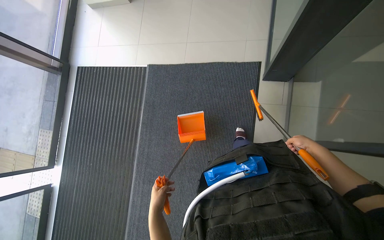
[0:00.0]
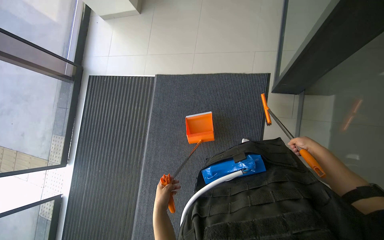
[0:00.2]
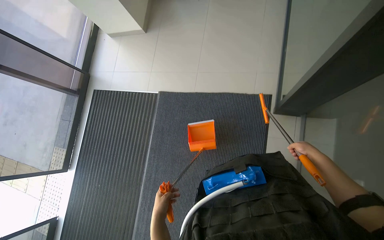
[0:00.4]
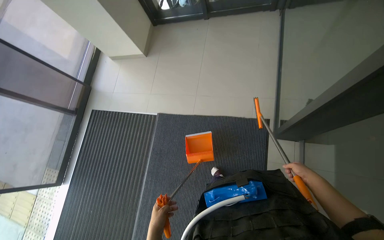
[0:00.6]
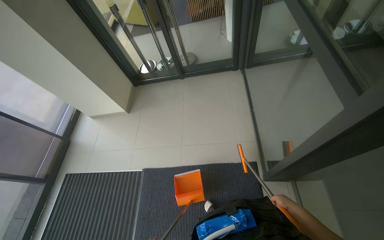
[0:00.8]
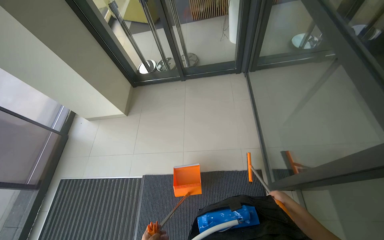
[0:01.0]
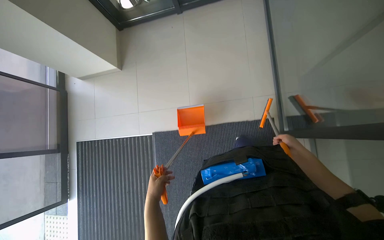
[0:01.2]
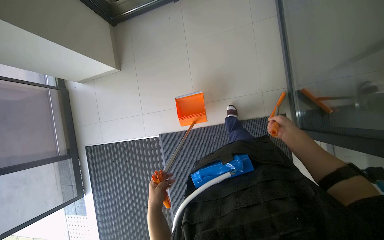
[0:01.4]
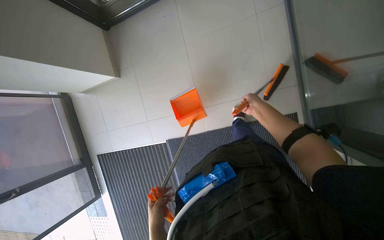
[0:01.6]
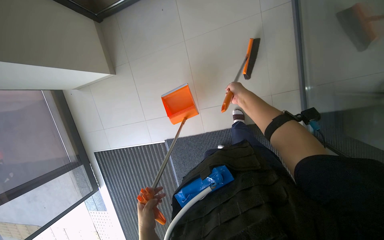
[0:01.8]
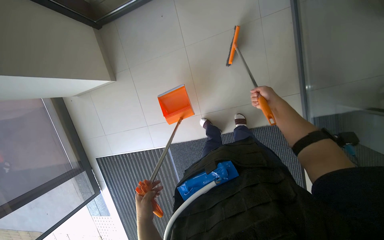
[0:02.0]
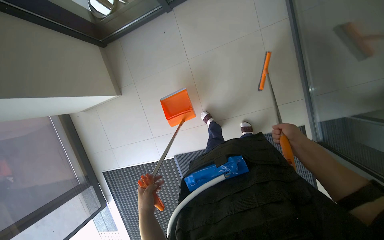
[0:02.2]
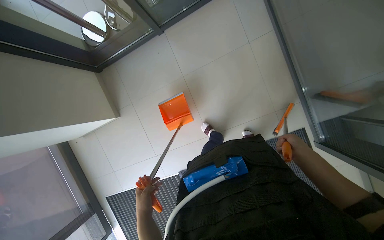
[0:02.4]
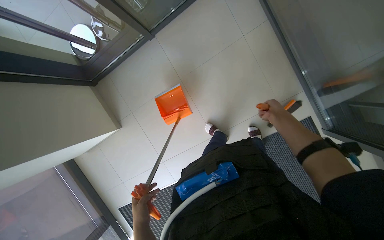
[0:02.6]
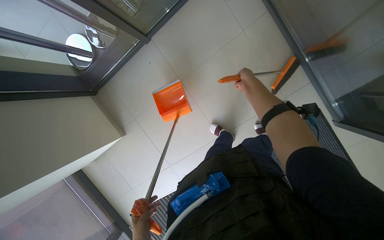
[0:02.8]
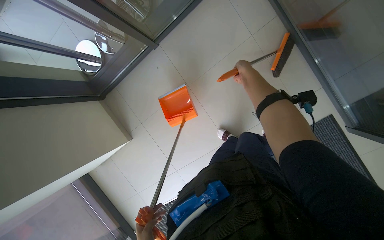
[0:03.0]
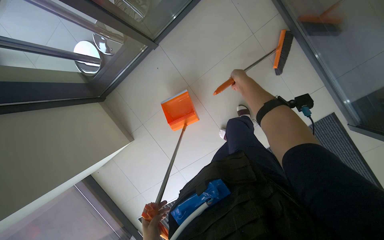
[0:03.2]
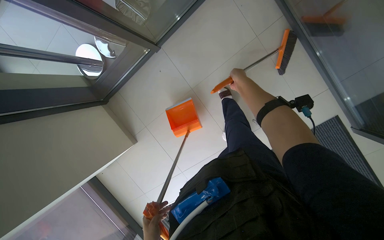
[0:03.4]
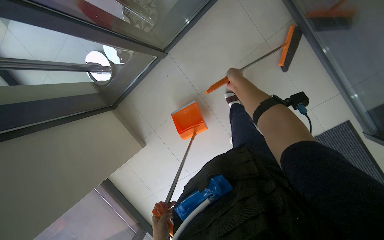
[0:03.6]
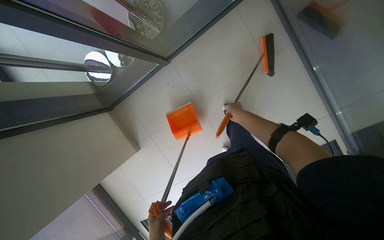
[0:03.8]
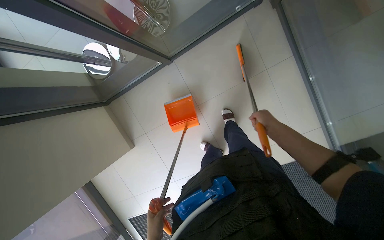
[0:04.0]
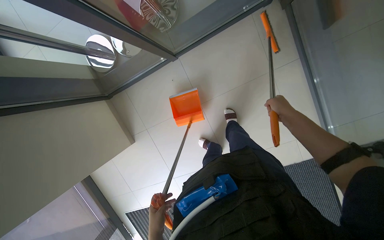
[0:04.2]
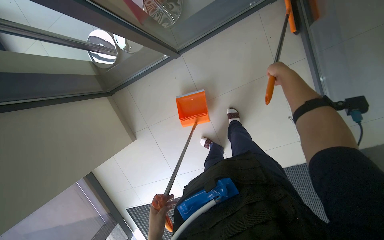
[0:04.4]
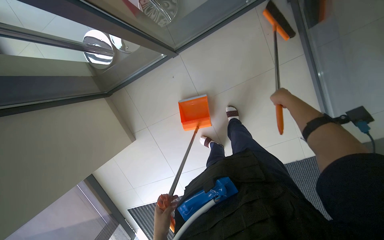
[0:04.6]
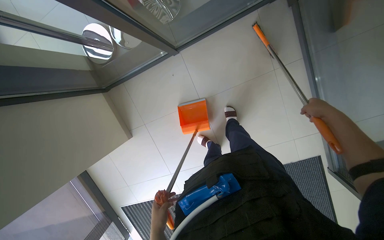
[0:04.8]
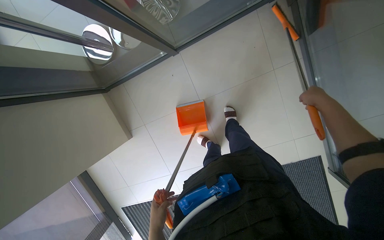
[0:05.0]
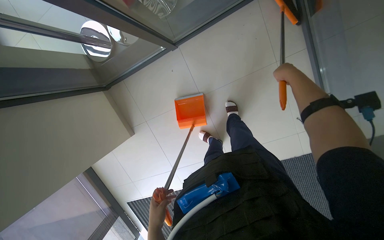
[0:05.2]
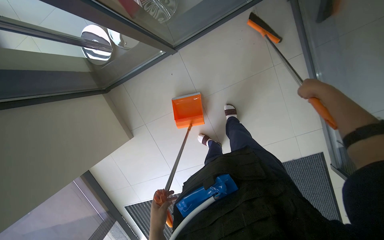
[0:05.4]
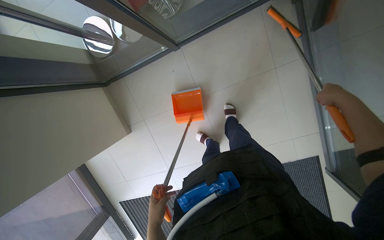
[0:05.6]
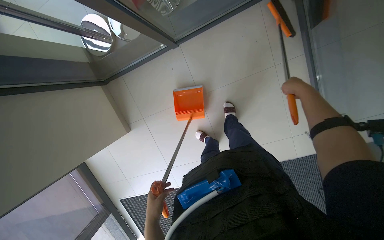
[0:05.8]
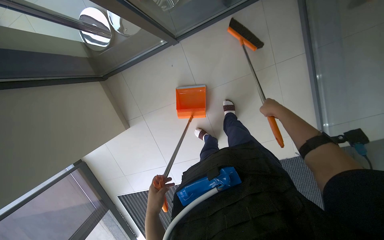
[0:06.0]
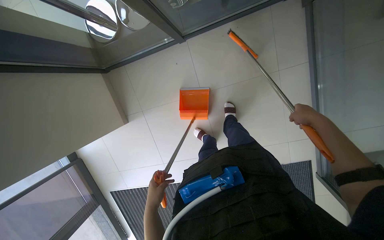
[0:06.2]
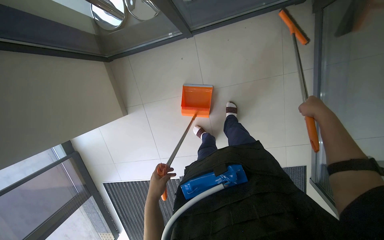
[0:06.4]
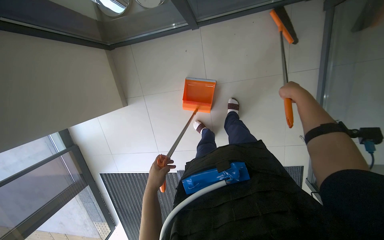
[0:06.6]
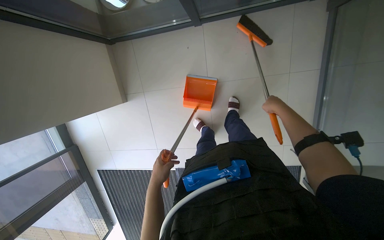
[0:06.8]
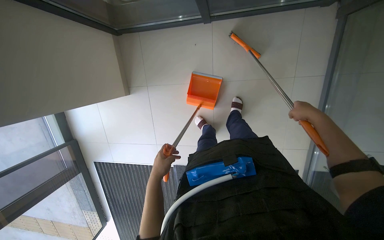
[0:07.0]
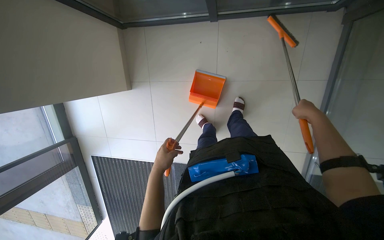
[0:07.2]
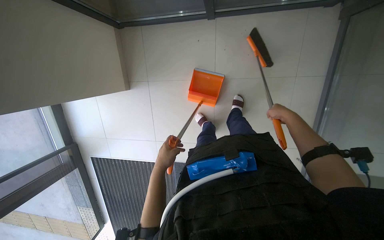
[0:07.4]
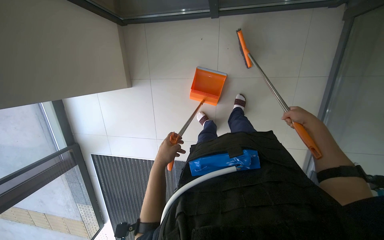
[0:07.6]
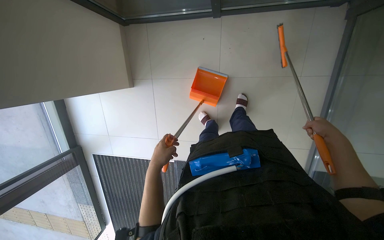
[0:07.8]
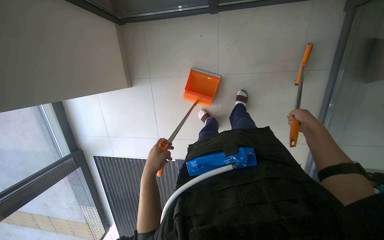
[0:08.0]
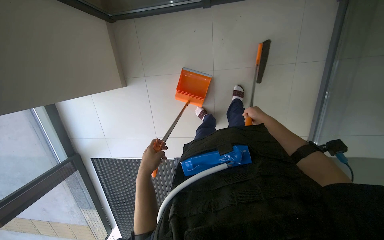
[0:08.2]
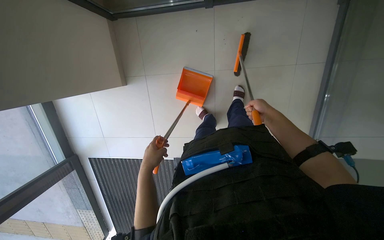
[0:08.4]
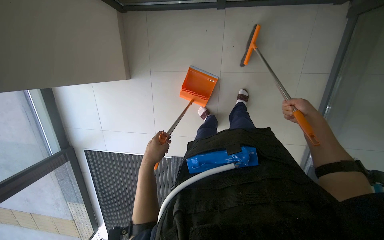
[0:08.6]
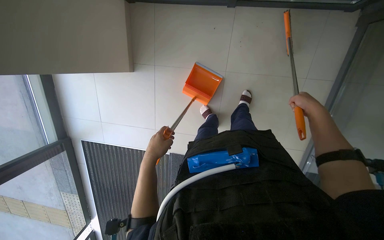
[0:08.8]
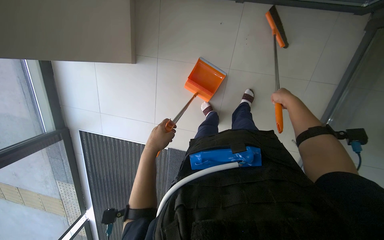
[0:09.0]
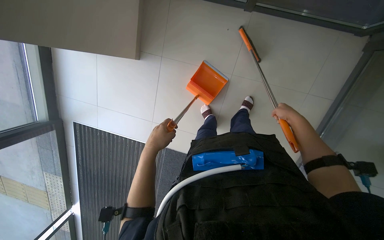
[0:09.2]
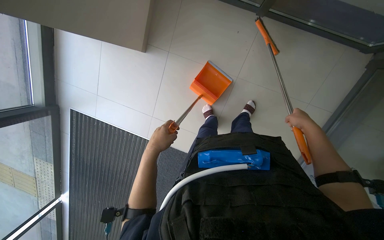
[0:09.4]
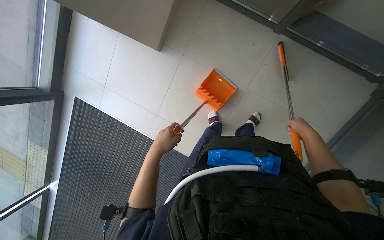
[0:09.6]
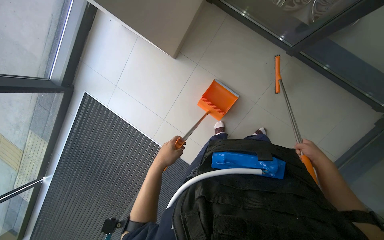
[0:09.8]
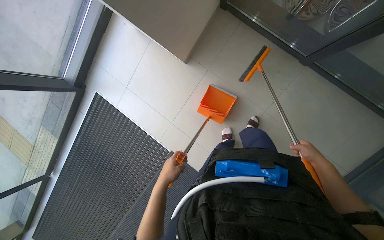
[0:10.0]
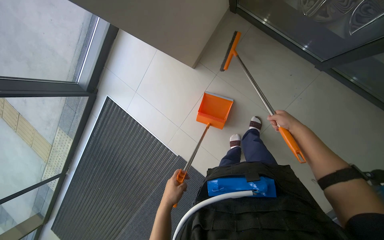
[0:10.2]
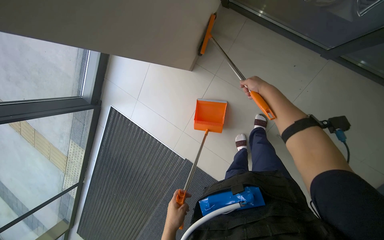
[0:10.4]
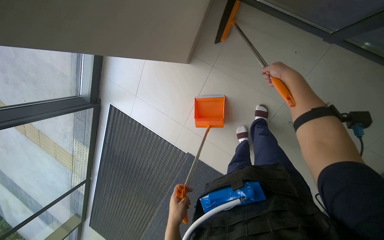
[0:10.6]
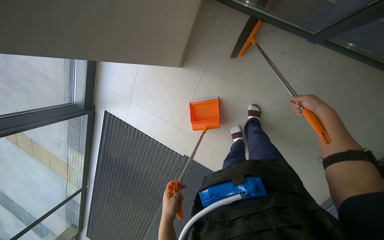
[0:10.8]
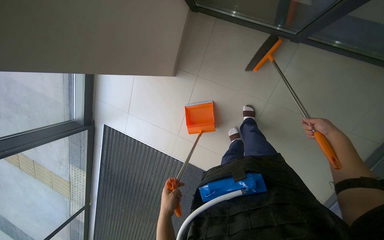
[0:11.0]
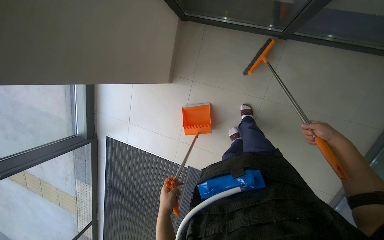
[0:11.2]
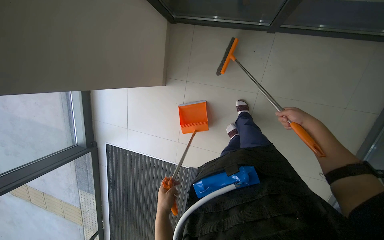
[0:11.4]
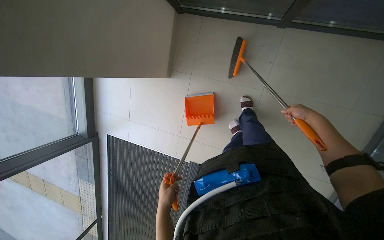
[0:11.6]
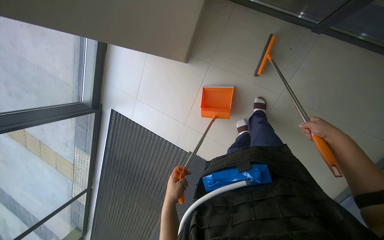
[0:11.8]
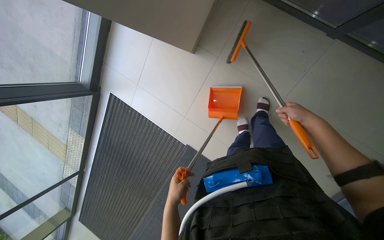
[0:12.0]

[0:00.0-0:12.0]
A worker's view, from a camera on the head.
Job: sweeping floor.
The whole recording: Sweeping floor with dustpan. The worker sweeps debris from the floor using a long-handled brush and collects it with a dustpan.
1.6 to 3.0 s: The view tips upward by about 15 degrees.
3.0 to 4.4 s: The right hand shifts approximately 15 cm nearer to the camera, and goes down the picture and returns, some 10 cm each way.
4.4 to 6.0 s: The right hand swings left and right, roughly 20 cm each way, with 3 reversals.
6.0 to 7.6 s: The right hand moves left and right over roughly 15 cm, changing direction 3 times.
7.6 to 9.0 s: The right hand goes left and right, approximately 15 cm each way, reversing 2 times.
9.0 to 10.4 s: The right hand travels to the left by about 20 cm. The left hand travels down the picture by some 20 cm.
10.4 to 12.0 s: The right hand shifts approximately 25 cm down the picture and to the right.

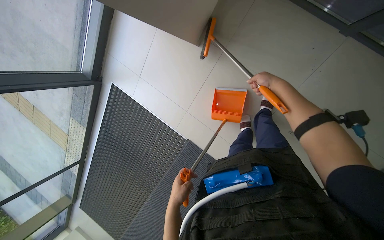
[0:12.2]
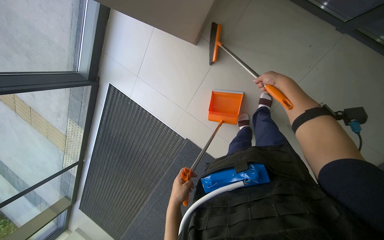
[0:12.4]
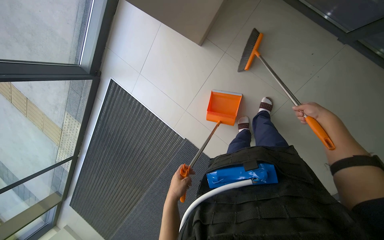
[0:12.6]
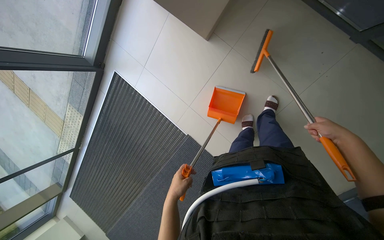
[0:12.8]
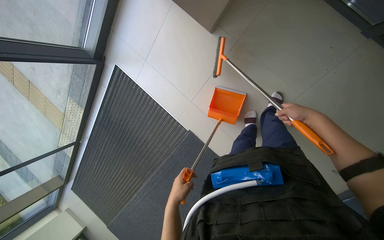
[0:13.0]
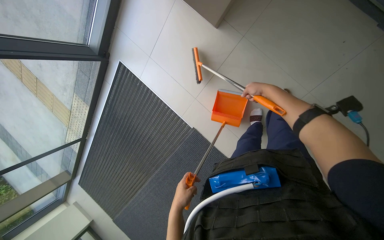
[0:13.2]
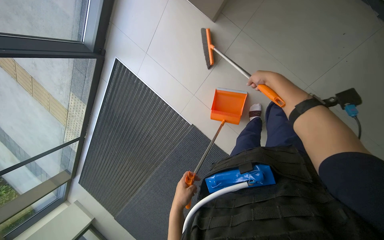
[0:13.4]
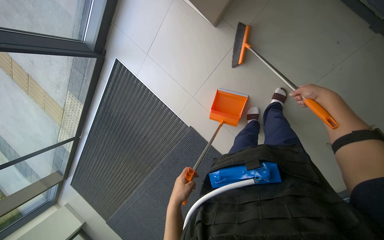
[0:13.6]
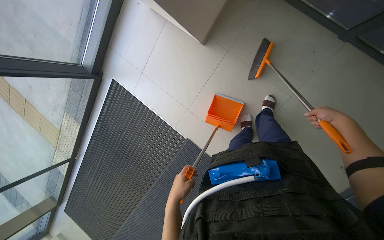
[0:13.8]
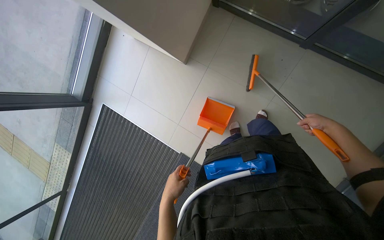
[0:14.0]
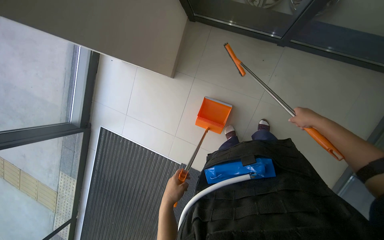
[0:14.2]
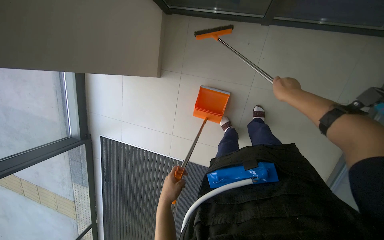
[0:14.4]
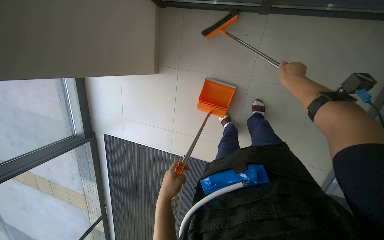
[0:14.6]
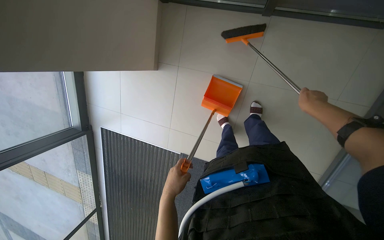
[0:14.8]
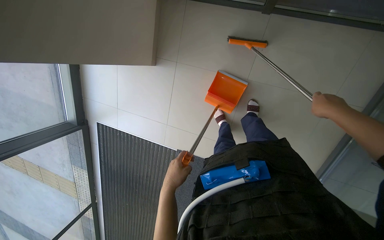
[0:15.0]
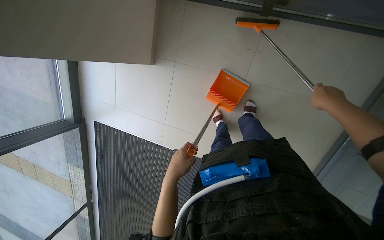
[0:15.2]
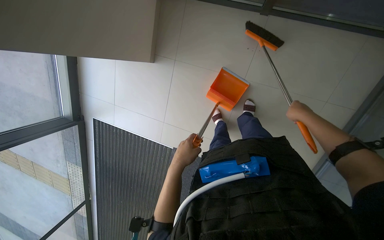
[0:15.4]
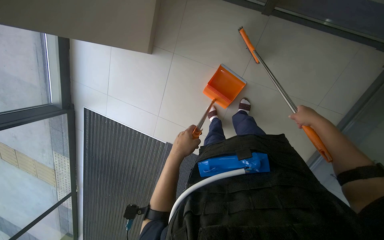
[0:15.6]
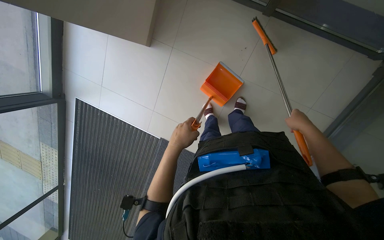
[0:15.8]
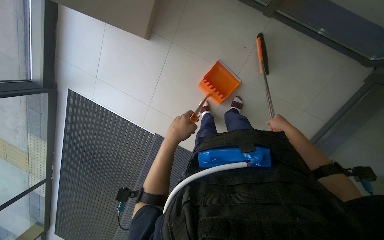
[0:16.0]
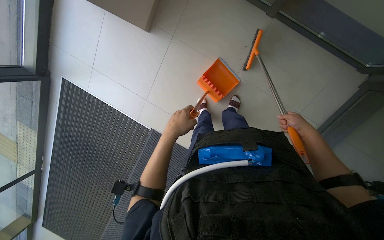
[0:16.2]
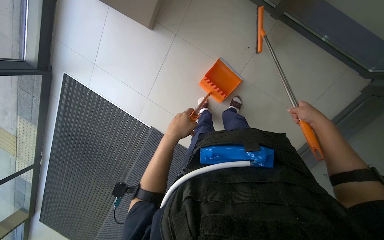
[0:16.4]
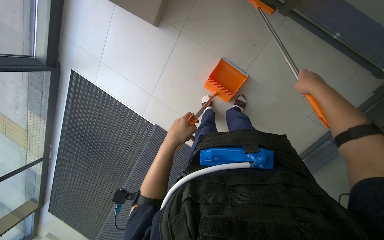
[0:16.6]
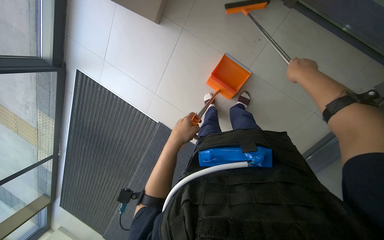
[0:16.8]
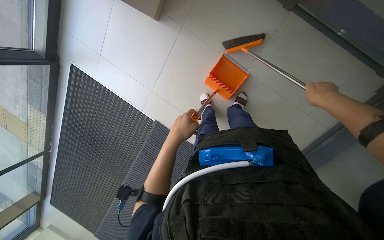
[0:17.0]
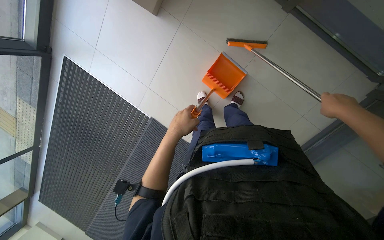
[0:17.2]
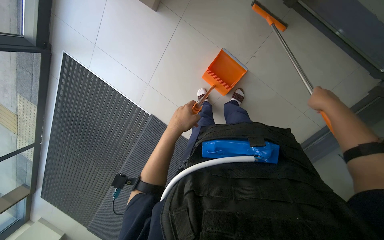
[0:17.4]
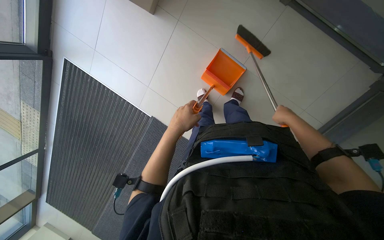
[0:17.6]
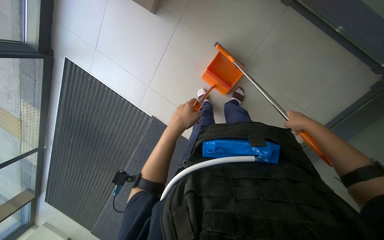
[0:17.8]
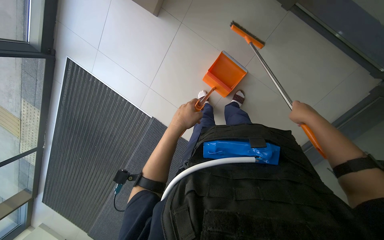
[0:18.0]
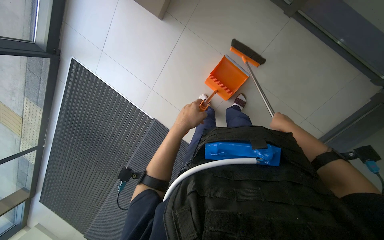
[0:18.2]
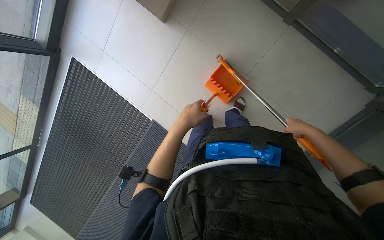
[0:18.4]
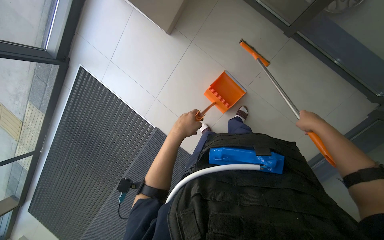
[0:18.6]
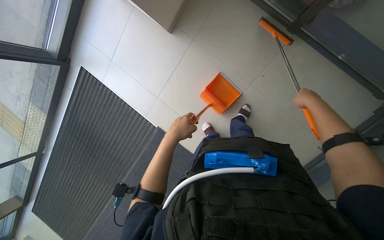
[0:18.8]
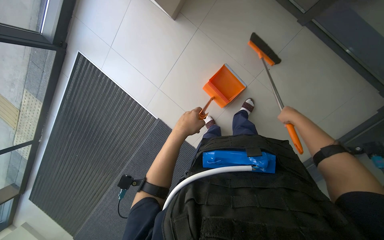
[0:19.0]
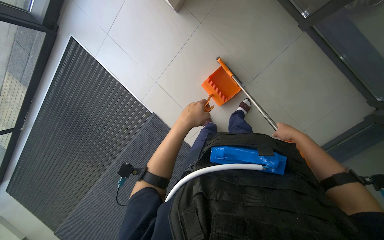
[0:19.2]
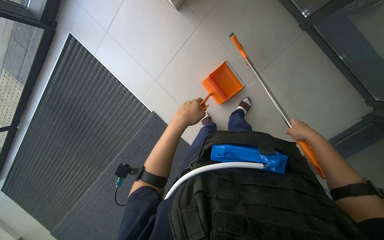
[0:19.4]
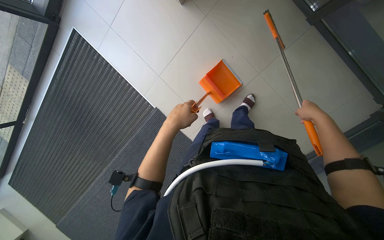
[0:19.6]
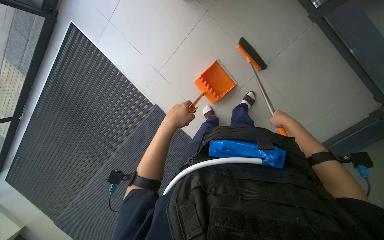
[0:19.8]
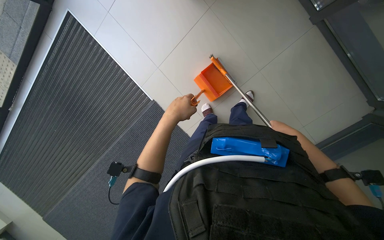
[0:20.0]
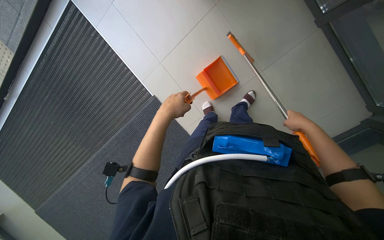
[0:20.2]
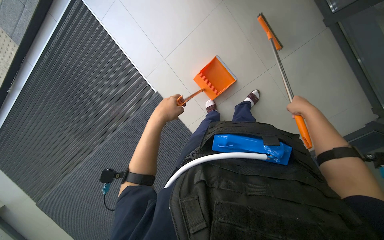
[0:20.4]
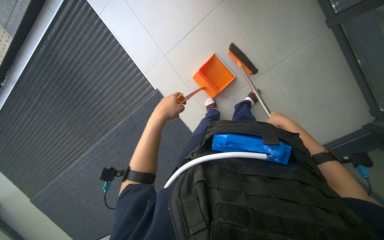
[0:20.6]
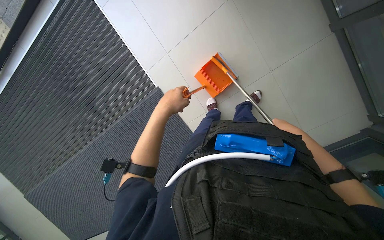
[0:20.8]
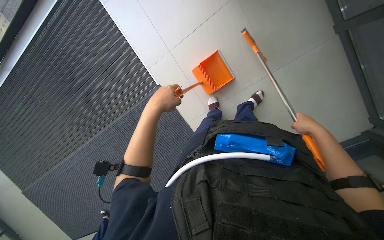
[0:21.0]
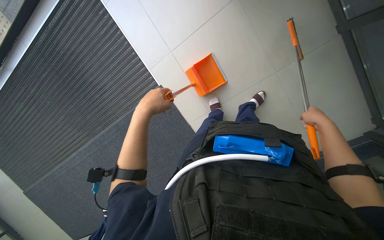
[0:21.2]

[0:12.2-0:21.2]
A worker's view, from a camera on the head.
Job: sweeping floor.
The whole recording: Sweeping floor with dustpan. The worker sweeps debris from the floor using a long-handled brush and collects it with a dustpan.
12.2 to 13.8 s: The right hand swings left and right, some 30 cm each way, with 2 reversals.
15.2 to 16.6 s: The right hand goes farther from the camera and returns, some 10 cm each way.
16.6 to 18.2 s: The right hand goes about 10 cm down the picture.
18.2 to 19.8 s: The right hand swings nearer and farther, approximately 15 cm each way, with 2 reversals.
19.8 to 21.2 s: The left hand is displaced to the left by roughly 10 cm; the right hand moves nearer and farther over about 10 cm, changing direction 3 times.
